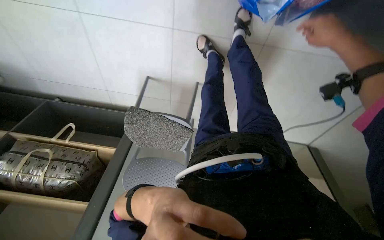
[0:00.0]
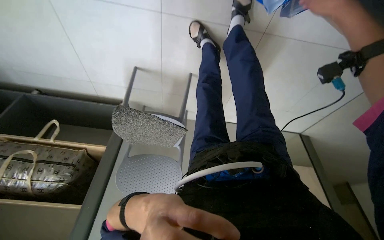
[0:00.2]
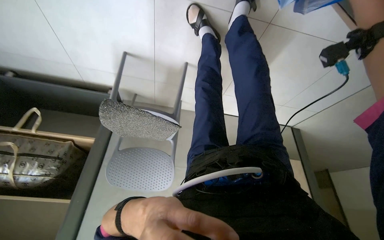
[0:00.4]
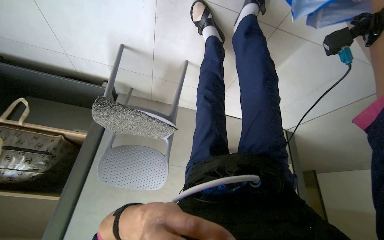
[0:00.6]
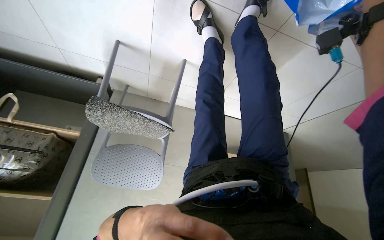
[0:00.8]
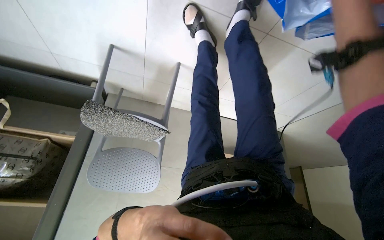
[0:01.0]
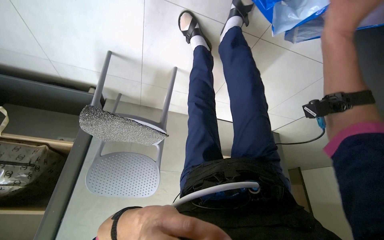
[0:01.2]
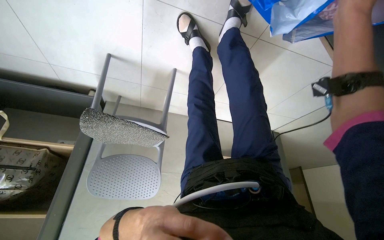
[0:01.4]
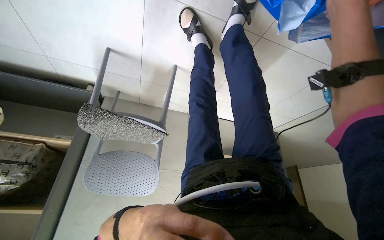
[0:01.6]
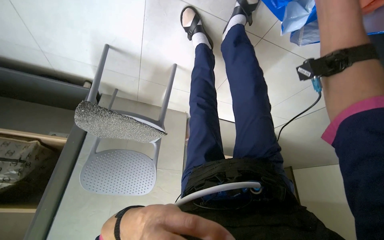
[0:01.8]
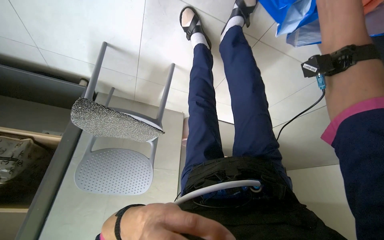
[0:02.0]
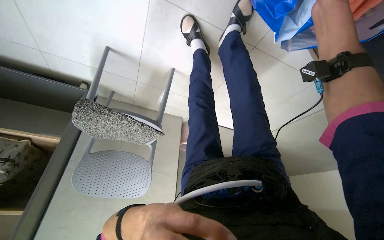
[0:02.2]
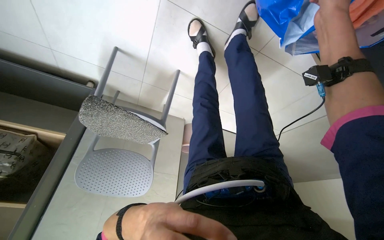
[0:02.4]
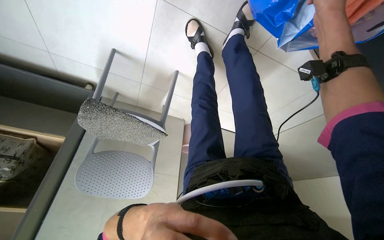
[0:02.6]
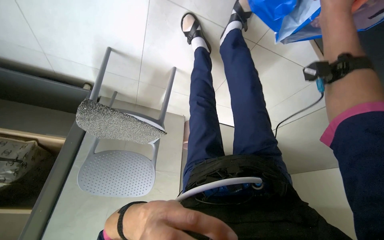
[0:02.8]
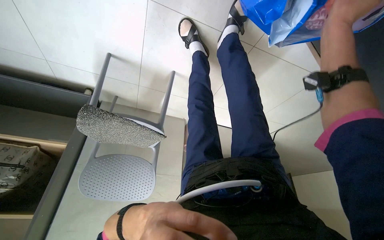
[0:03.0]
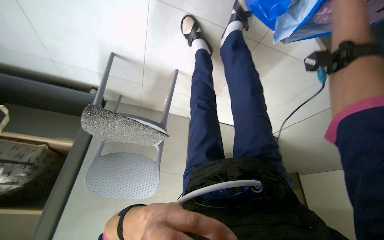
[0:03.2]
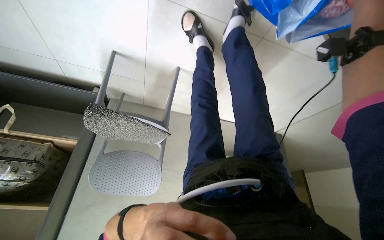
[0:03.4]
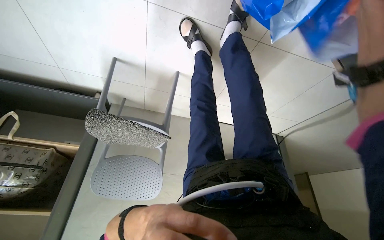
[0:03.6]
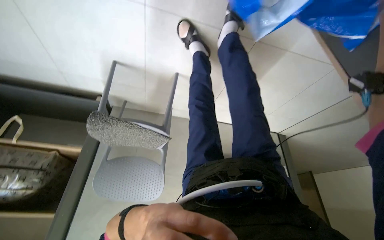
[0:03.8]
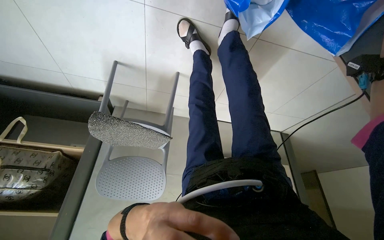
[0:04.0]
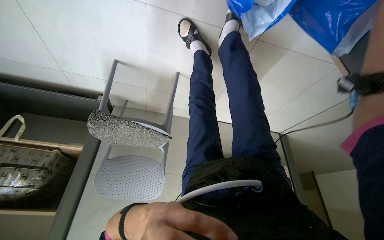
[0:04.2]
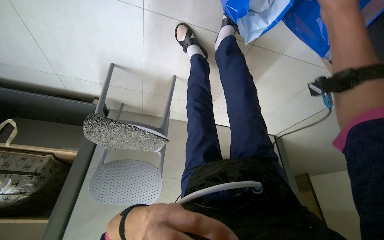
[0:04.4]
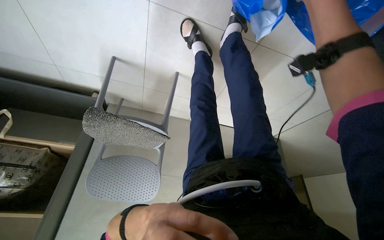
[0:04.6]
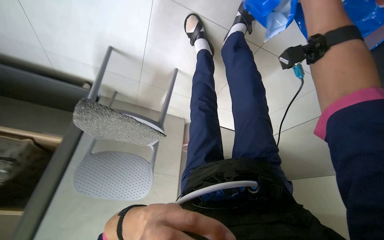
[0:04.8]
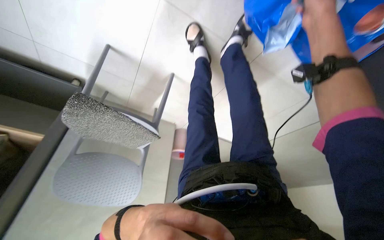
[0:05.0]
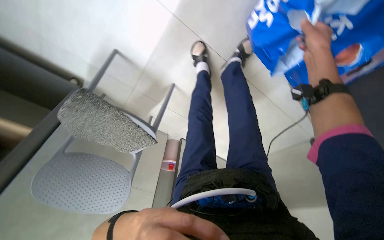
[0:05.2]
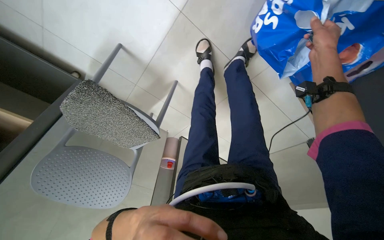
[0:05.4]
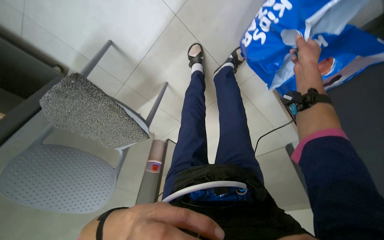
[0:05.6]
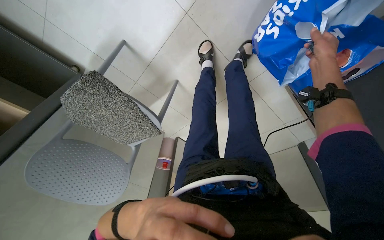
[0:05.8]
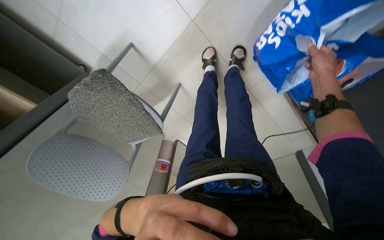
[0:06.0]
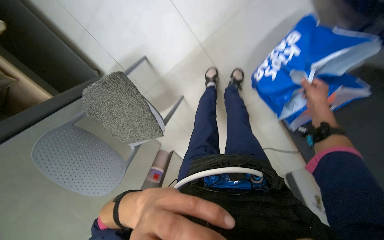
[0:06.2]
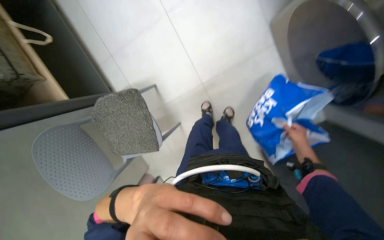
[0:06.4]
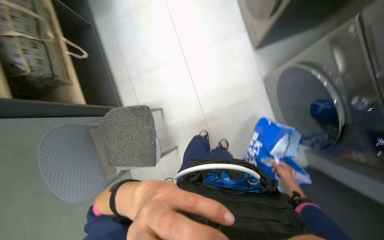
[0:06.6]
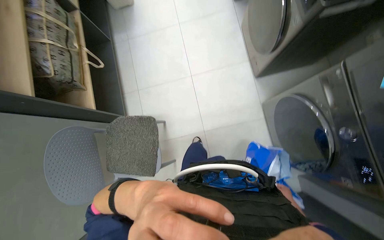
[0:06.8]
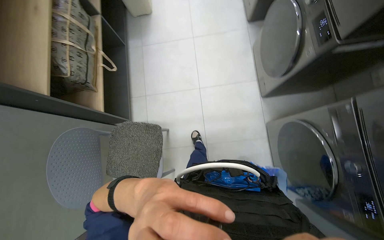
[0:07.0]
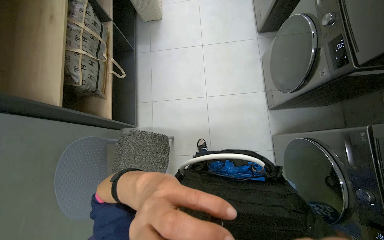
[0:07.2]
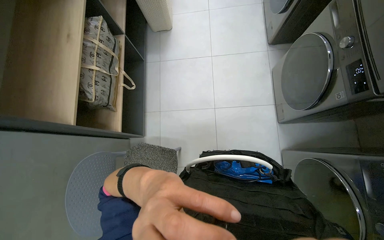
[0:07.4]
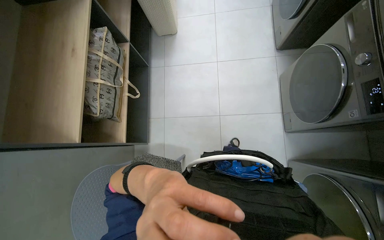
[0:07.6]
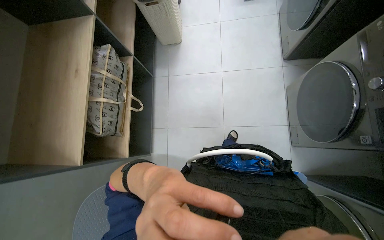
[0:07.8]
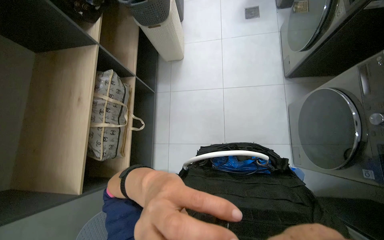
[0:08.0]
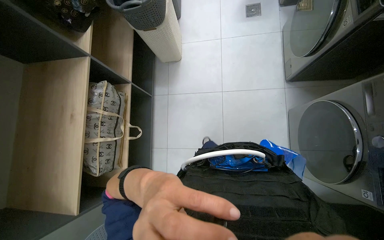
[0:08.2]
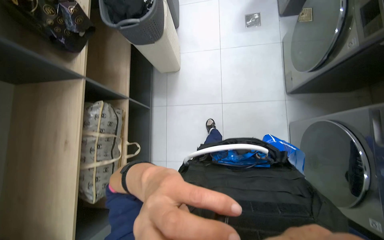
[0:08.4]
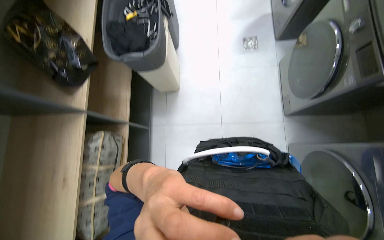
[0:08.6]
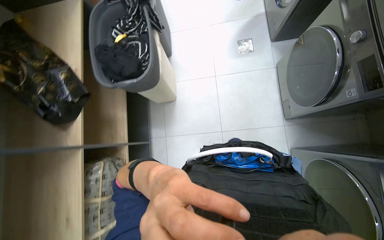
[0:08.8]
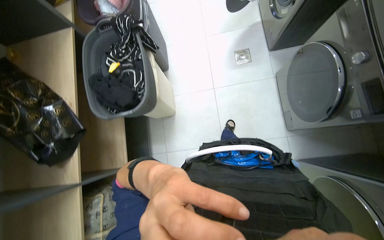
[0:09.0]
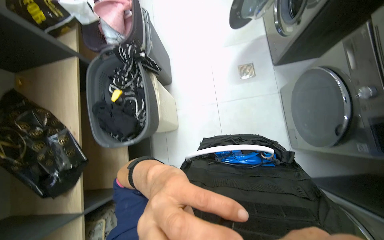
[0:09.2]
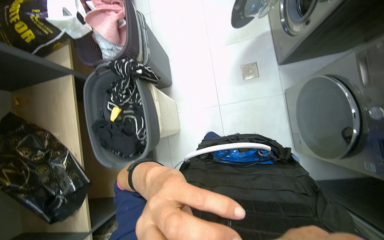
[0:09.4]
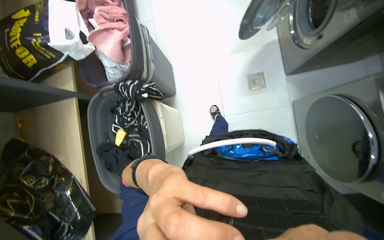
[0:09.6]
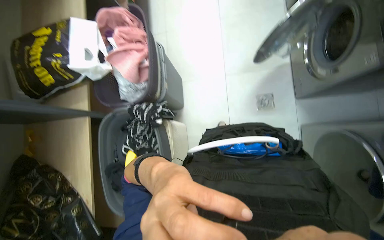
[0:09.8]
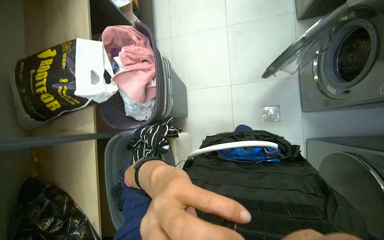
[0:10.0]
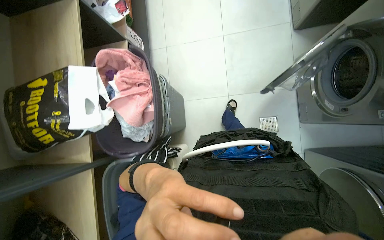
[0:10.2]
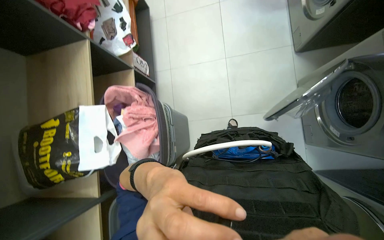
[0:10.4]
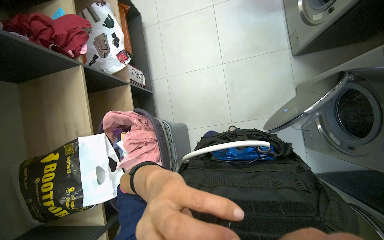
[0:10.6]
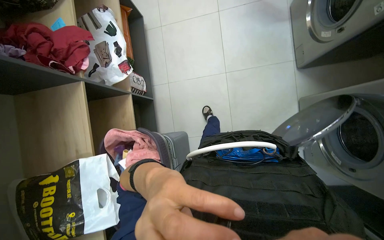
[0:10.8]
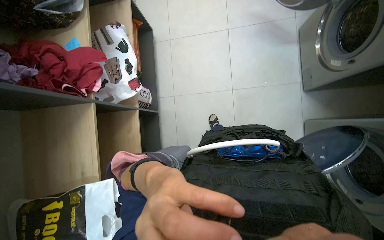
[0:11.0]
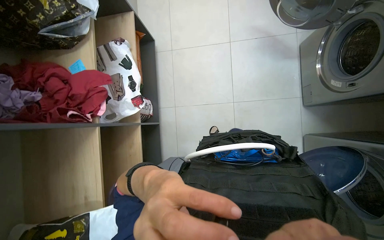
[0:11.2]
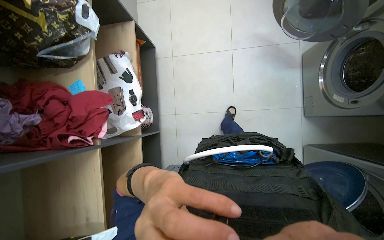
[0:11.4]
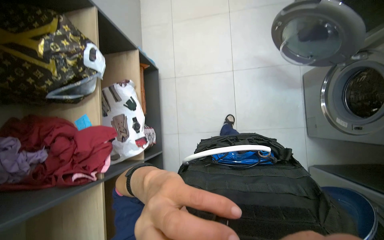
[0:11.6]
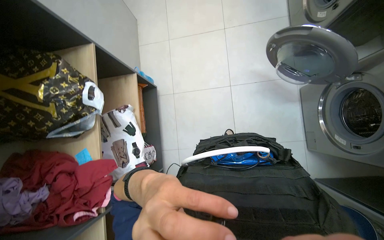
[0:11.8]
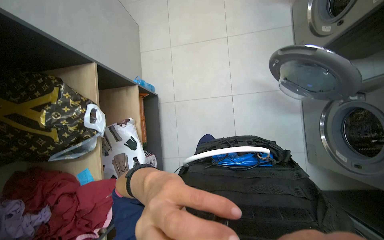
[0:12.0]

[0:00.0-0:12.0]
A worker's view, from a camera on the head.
Job: managing laundry.
The whole recording: Loading and starting washing machine. The worker prepares clothes, loads them into the washing machine, and sets the wash program.
0:00.0 to 0:01.6: The camera pitches downward, by roughly 15 degrees.
0:04.4 to 0:06.0: The view swings approximately 20 degrees to the right. The view tips upward by some 10 degrees.
0:06.0 to 0:07.6: The head travels roughly 70 cm. The camera pitches upward, by about 45 degrees. Everything in view rotates about 40 degrees clockwise.
0:07.6 to 0:09.0: The camera is carried roughly 1 m.
0:09.0 to 0:10.4: The wearer moves about 1 m.
0:10.4 to 0:12.0: The camera travels roughly 1 m.

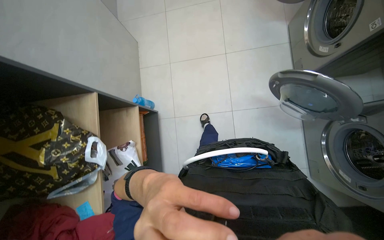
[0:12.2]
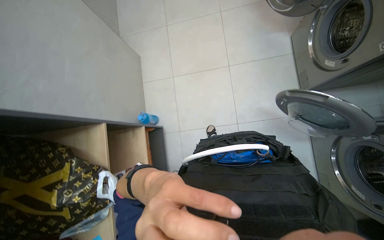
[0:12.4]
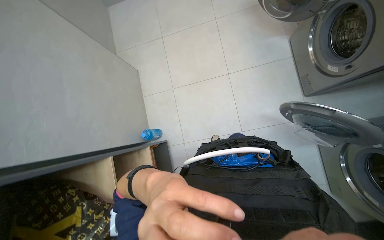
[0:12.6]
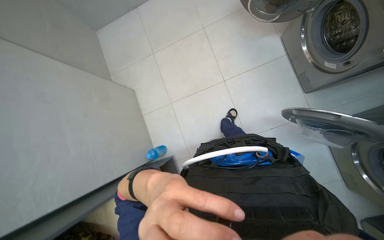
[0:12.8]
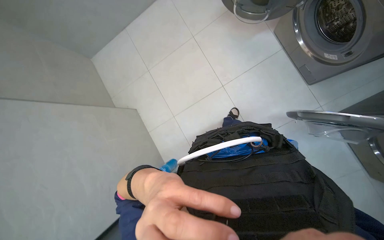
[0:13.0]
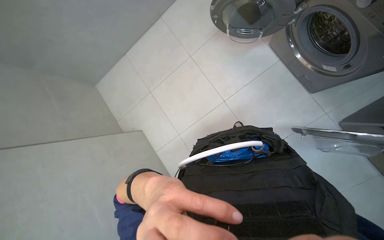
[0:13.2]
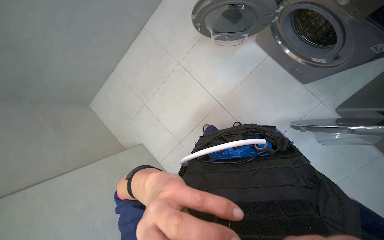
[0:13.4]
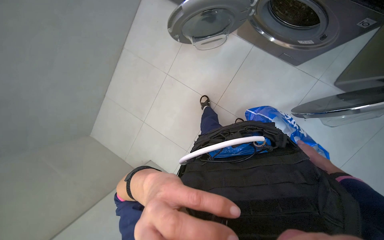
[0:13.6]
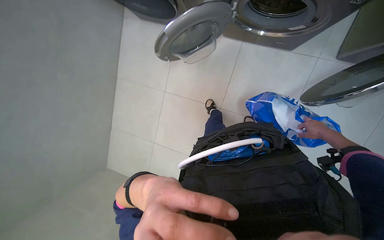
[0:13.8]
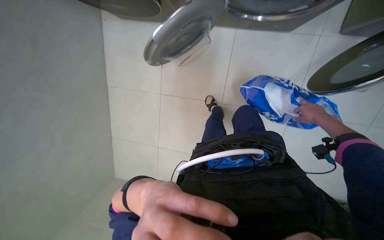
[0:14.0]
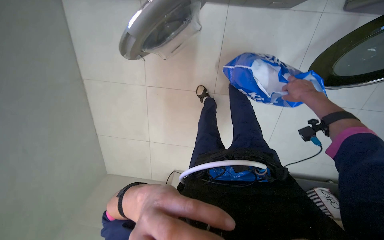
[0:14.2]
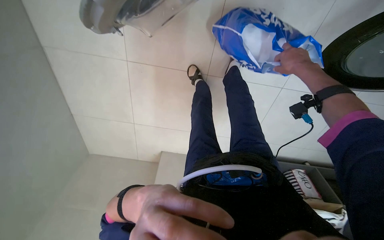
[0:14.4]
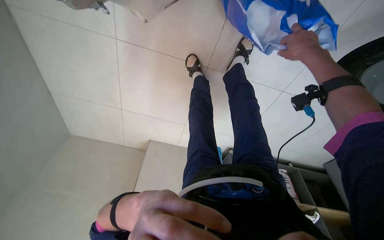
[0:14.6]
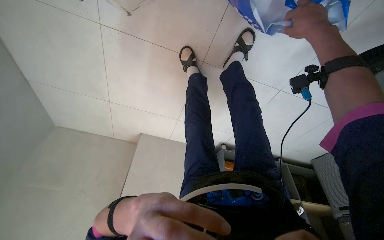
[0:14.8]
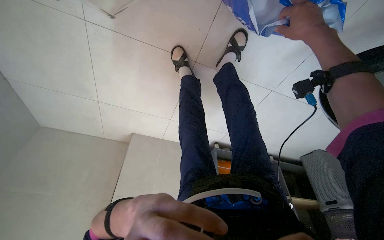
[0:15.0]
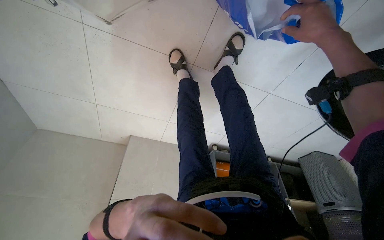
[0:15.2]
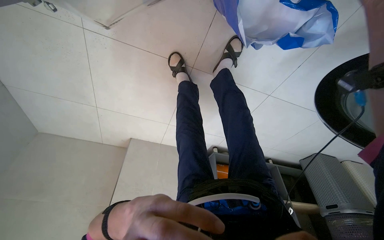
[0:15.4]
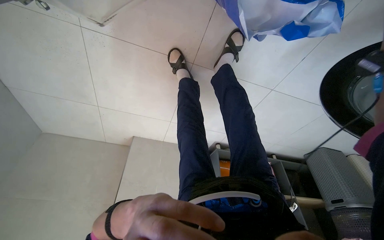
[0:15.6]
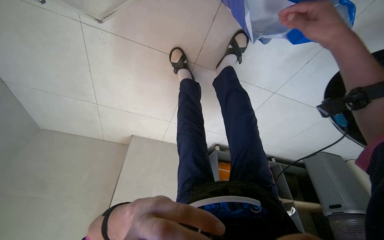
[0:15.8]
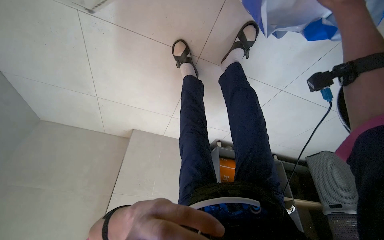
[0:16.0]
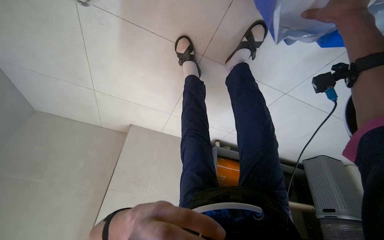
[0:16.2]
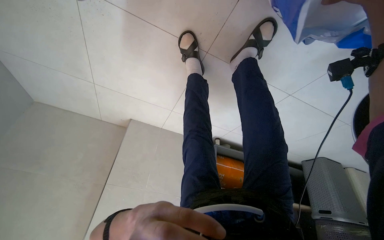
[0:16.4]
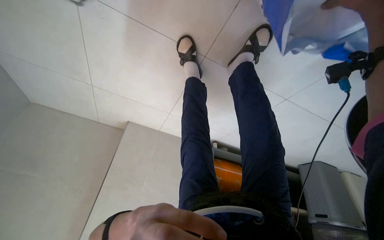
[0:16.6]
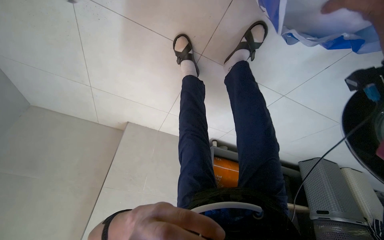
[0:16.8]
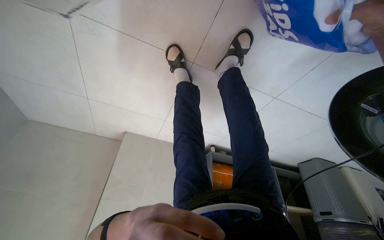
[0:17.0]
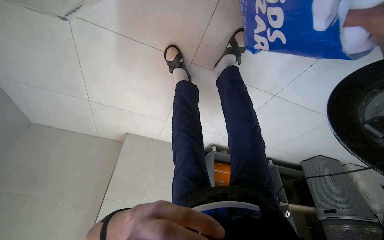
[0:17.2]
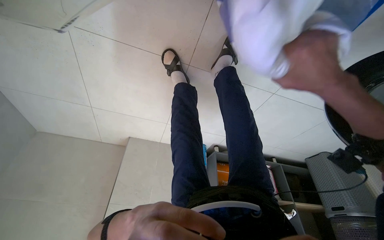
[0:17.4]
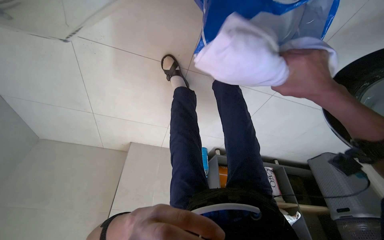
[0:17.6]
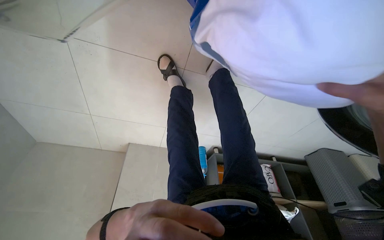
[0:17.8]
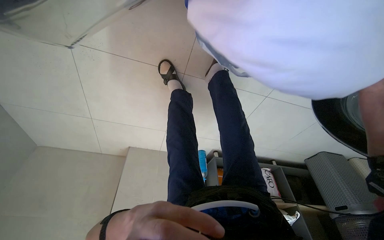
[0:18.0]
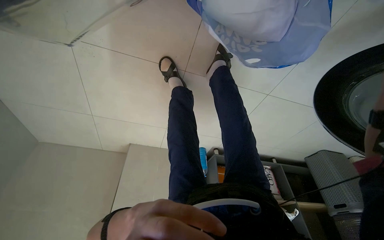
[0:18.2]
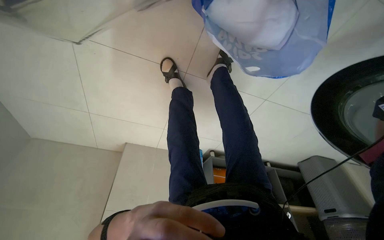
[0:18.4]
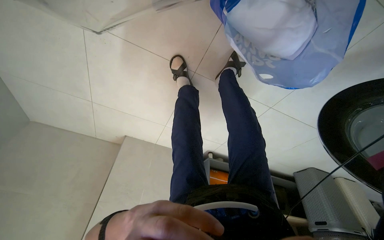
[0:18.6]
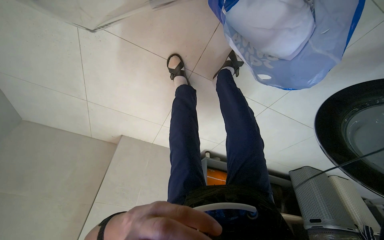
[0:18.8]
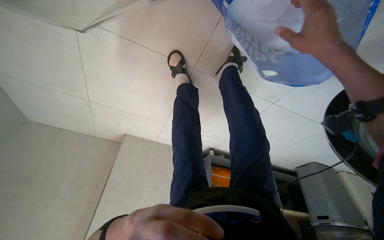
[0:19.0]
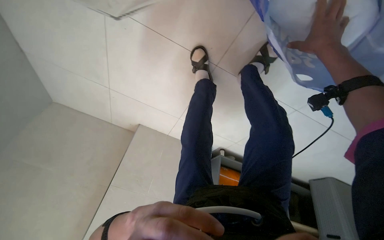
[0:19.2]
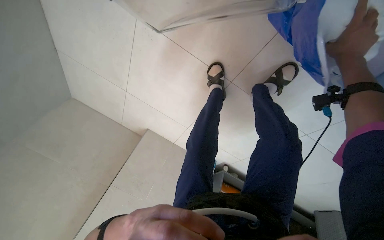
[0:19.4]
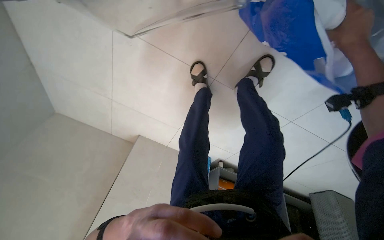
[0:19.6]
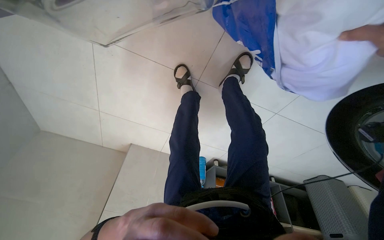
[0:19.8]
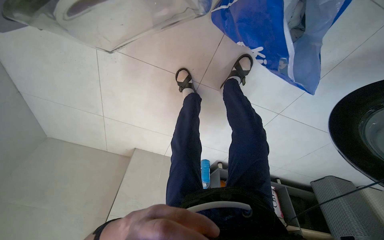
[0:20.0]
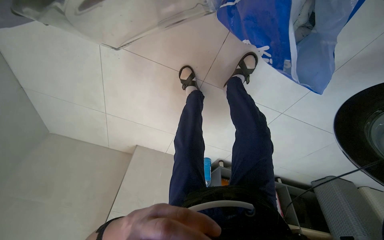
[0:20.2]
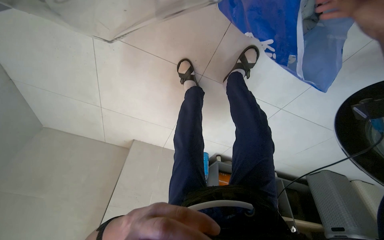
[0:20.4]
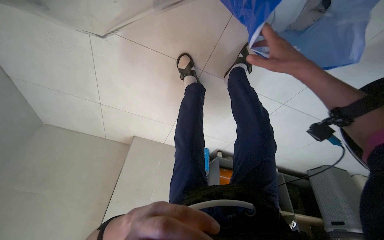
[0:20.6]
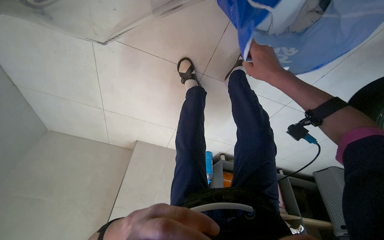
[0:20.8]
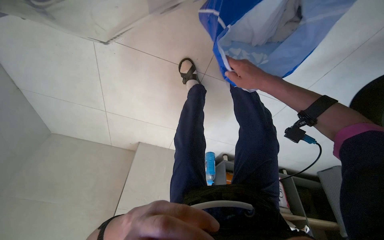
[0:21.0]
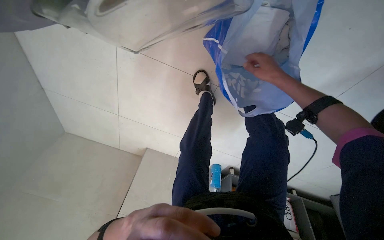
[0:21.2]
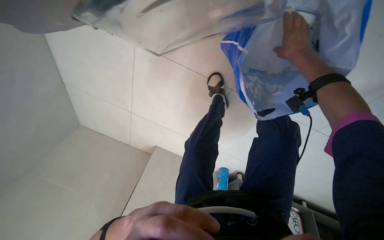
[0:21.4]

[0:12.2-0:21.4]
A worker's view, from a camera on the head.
Job: managing laundry.
The whole recording: Loading and starting washing machine. The worker prepares clothes, loads them into the washing machine, and sets the wash program.
0:12.2 to 0:13.8: The camera travels some 70 cm. The scene rotates counterclockwise by some 50 degrees.
0:13.8 to 0:15.2: The view tips downward by approximately 15 degrees.
